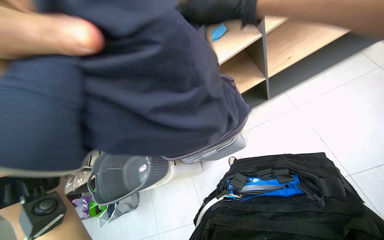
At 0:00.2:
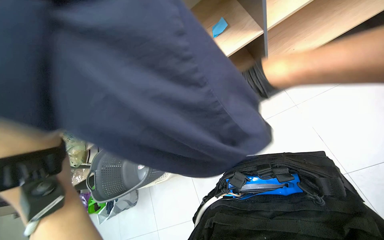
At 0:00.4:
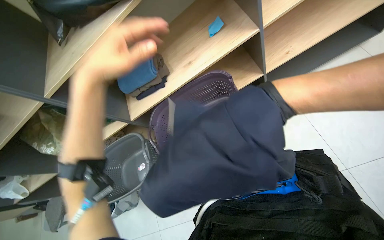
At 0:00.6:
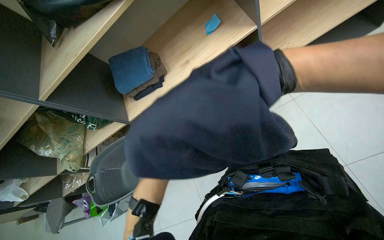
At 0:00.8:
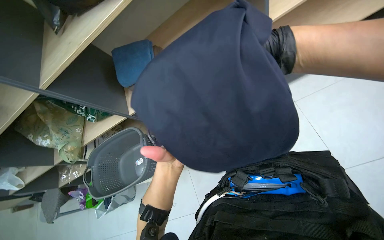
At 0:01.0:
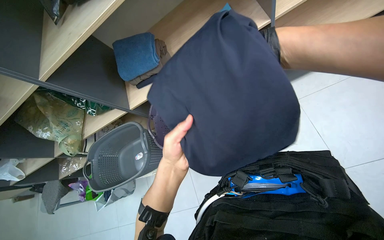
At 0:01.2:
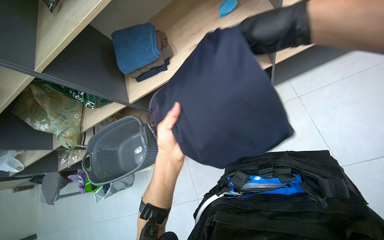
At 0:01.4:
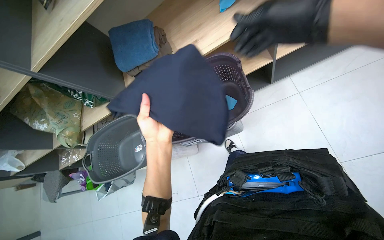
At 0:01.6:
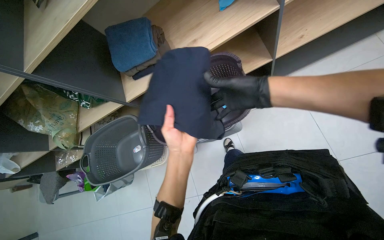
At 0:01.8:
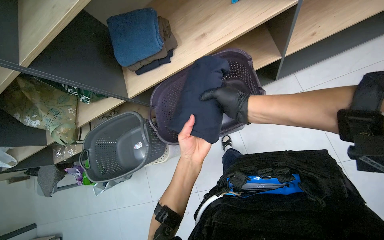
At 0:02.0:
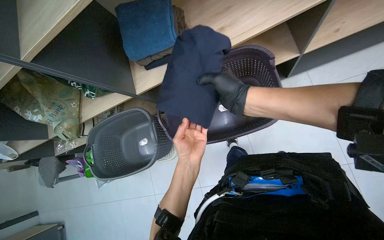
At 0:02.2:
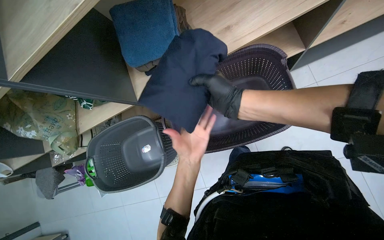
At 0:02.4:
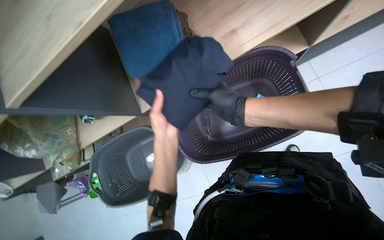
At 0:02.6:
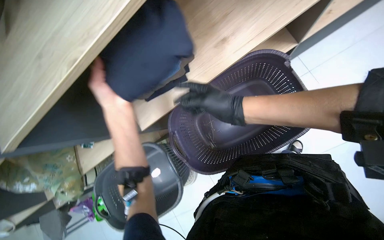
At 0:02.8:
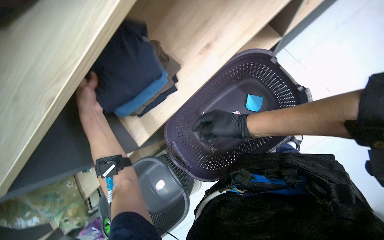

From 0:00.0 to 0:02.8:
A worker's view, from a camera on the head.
Job: managing laundry.
The whole recording: Sorting and folding clothes from basket. The worker sorts and folds clothes from a laundry basket, then places them on a shelf.
From 0:01.4 to 0:02.8: The left hand moves up the picture and to the left, approximately 30 cm; the right hand shifts about 20 cm down the picture, to the left and farther from the camera.

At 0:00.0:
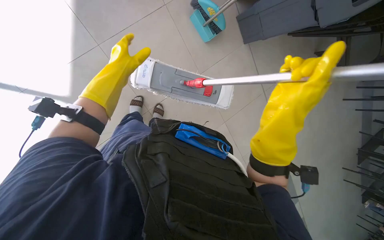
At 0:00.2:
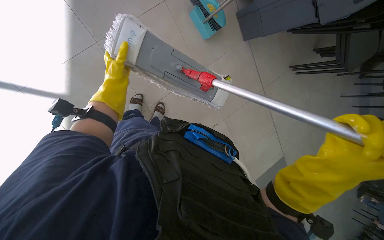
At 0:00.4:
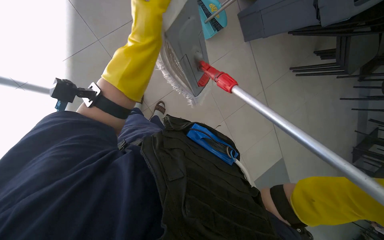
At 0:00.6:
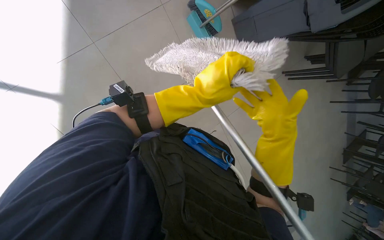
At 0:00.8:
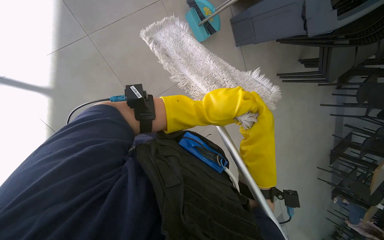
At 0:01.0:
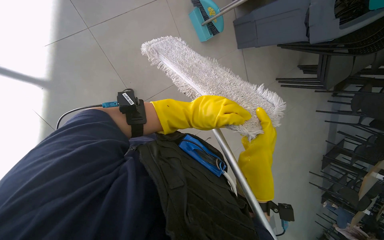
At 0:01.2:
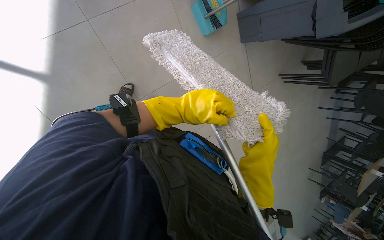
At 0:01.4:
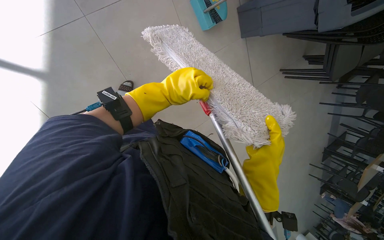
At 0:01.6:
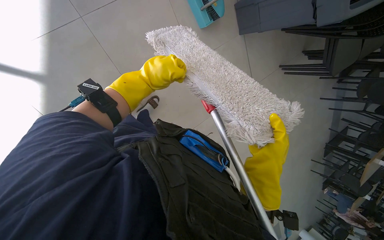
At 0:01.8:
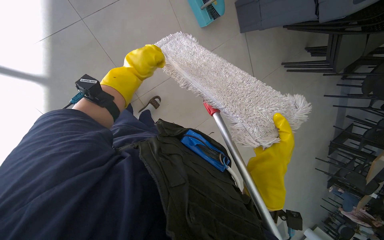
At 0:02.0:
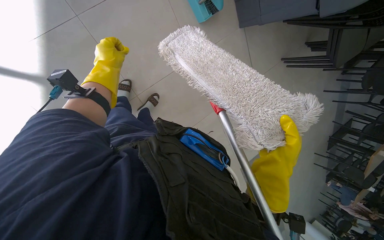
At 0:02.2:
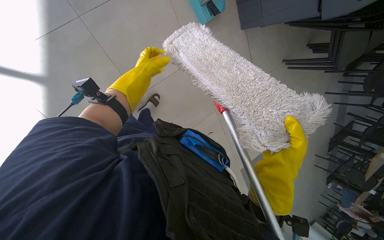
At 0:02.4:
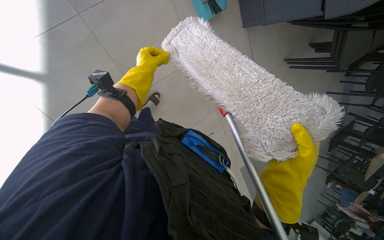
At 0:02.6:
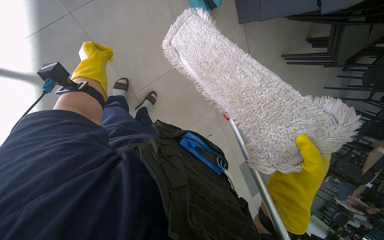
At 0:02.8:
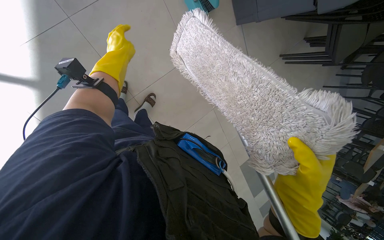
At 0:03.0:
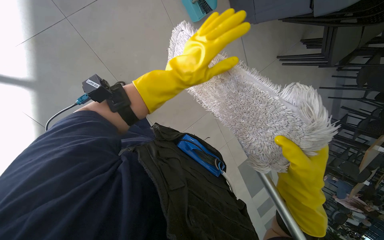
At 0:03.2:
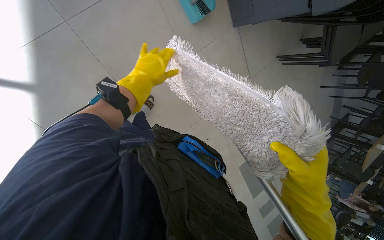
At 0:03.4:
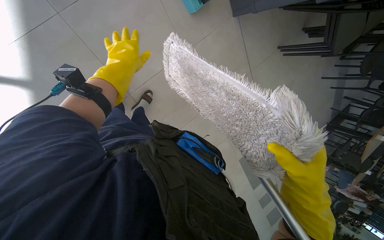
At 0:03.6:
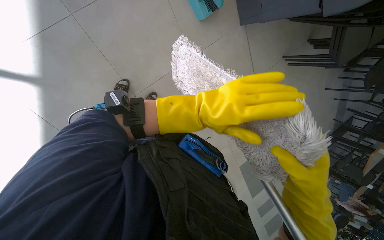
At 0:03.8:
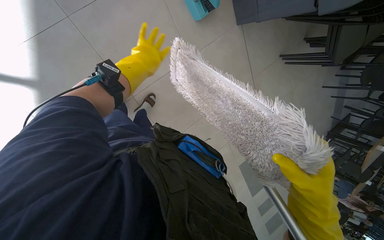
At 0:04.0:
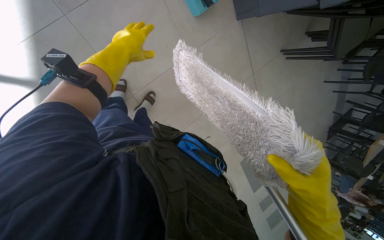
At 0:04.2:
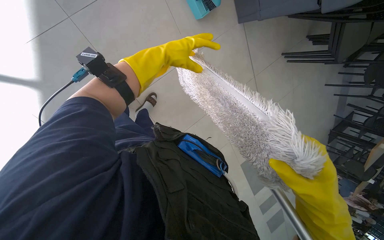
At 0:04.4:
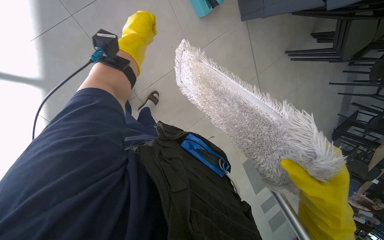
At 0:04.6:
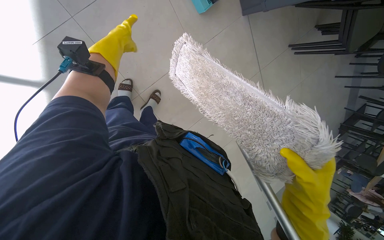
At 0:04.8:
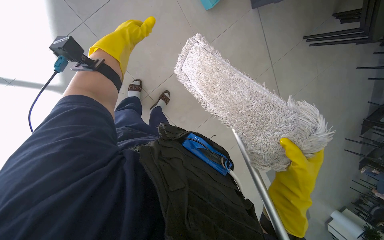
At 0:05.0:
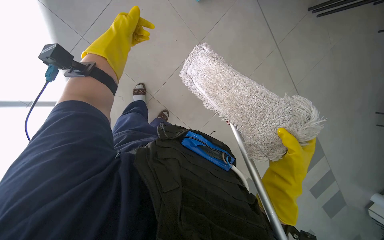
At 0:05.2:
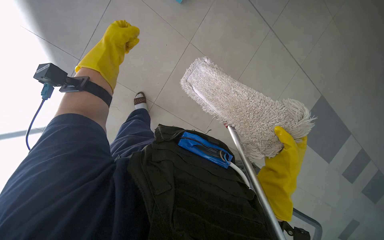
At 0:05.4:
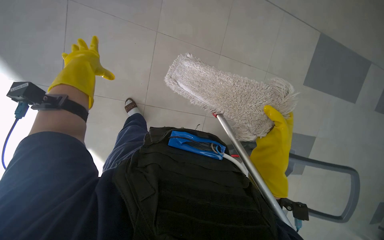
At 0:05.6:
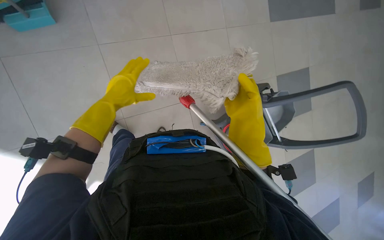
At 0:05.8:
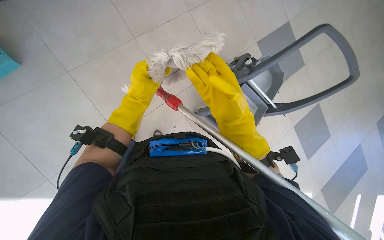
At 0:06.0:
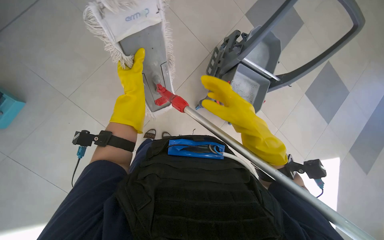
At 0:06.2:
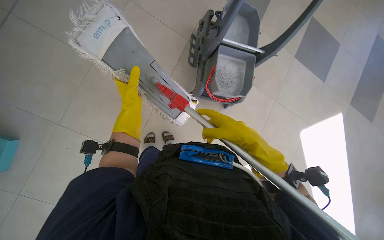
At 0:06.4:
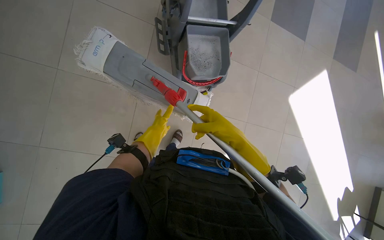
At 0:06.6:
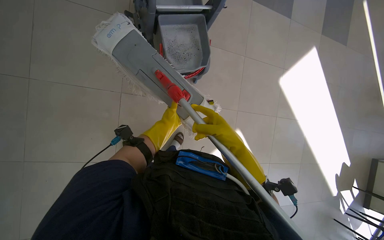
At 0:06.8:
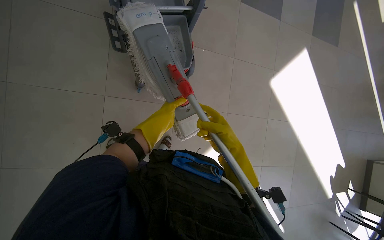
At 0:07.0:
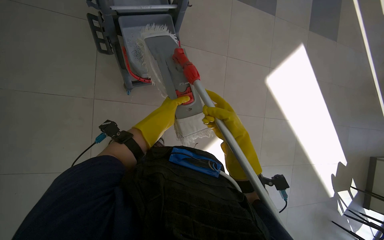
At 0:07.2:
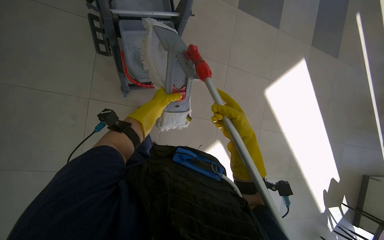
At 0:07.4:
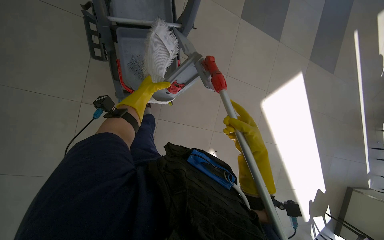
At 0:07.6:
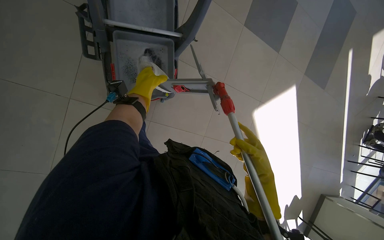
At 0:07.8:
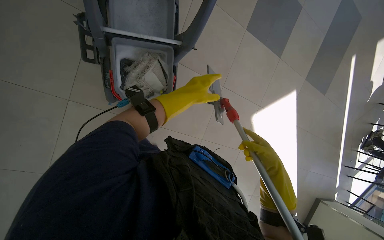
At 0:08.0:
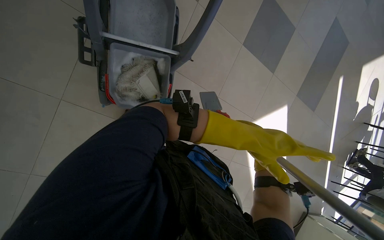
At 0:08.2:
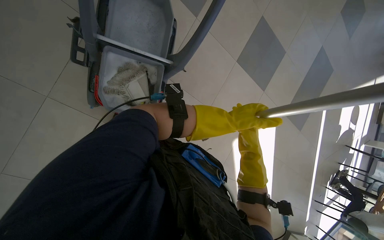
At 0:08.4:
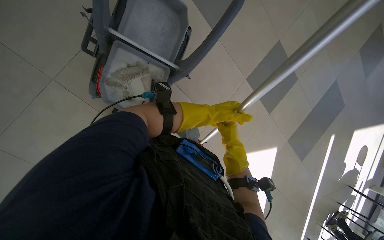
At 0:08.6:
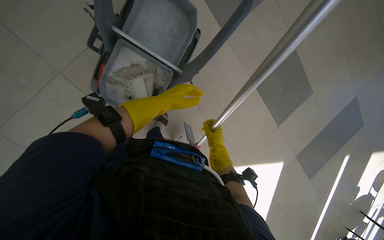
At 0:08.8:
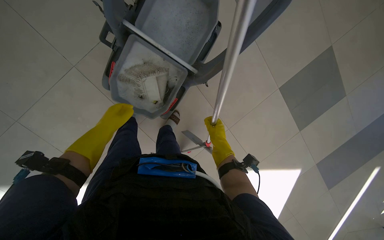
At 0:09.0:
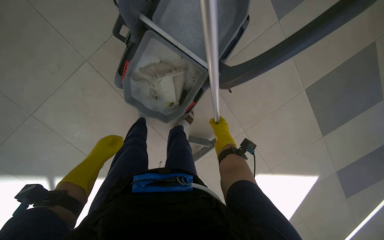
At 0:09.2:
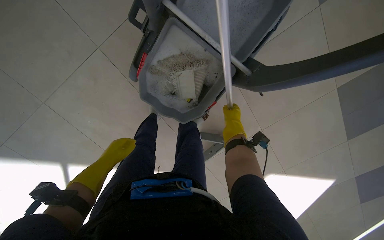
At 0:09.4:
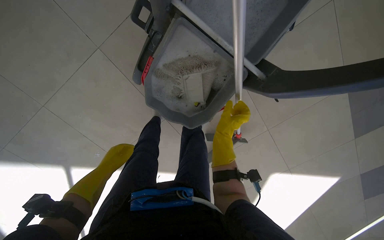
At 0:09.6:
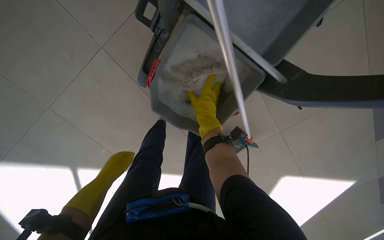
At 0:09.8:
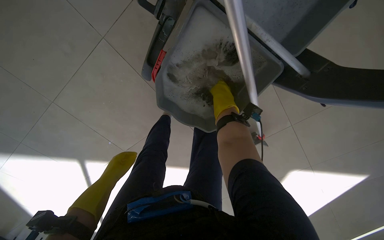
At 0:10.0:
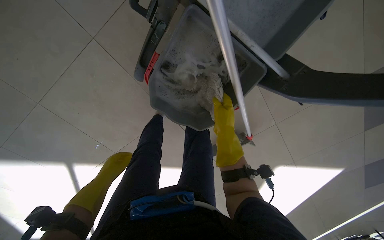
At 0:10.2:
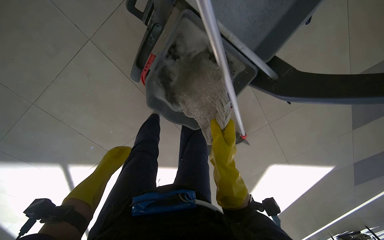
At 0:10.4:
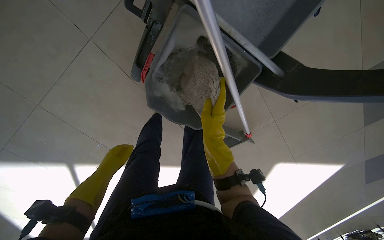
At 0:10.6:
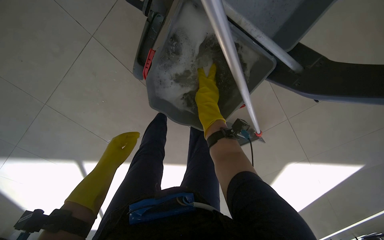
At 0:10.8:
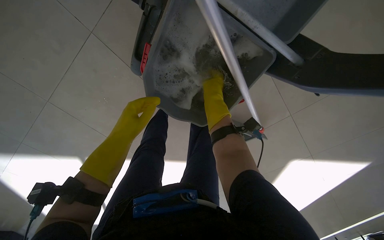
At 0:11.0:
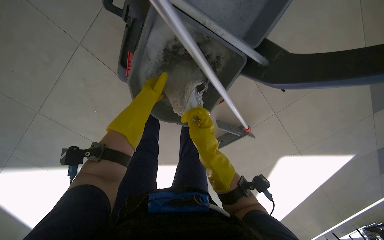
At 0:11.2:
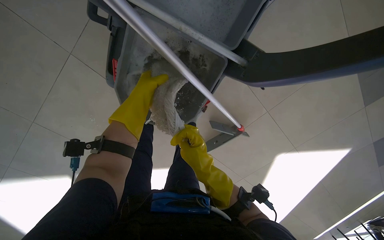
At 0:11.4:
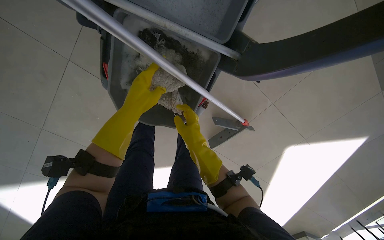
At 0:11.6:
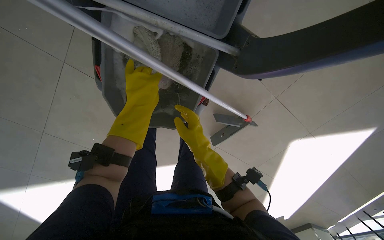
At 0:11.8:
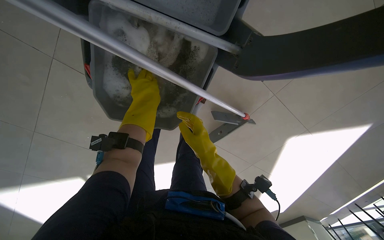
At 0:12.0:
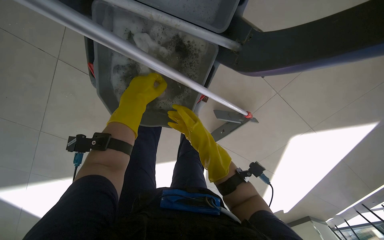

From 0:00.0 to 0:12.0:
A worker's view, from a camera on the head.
Job: preparing cleaning supplies.
The whole recording: Wringing out mop head. The worker detaches the mop head and wrings it out in a bucket.
From 0:00.0 to 0:01.6: The left hand moves left and right over about 30 cm, changing direction 2 times.
From 0:01.6 to 0:03.0: The left hand goes left and right, about 30 cm each way, reversing 3 times, while the right hand is displaced to the right by about 10 cm.
From 0:07.6 to 0:09.0: The scene turns roughly 35 degrees clockwise in the picture.
From 0:09.0 to 0:10.4: The right hand goes up and down the picture, roughly 20 cm each way, reversing 2 times.
From 0:10.4 to 0:12.0: The right hand goes up and down the picture, roughly 20 cm each way, reversing 2 times. Meanwhile the left hand shifts approximately 40 cm up the picture and to the right.

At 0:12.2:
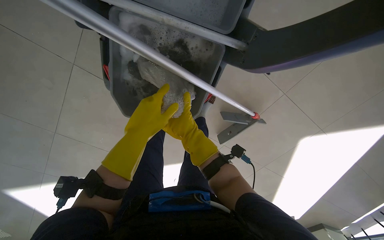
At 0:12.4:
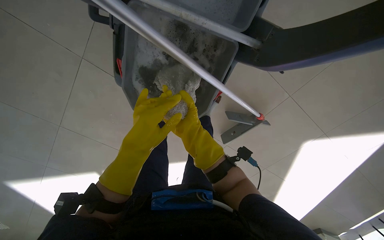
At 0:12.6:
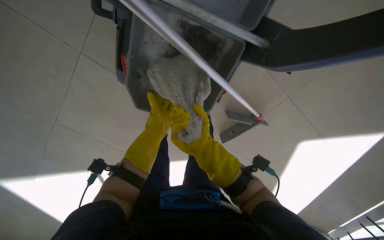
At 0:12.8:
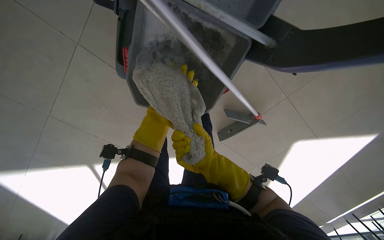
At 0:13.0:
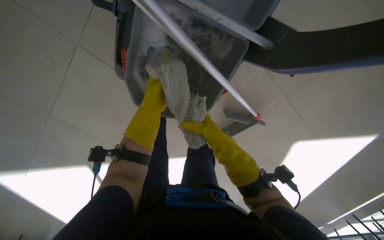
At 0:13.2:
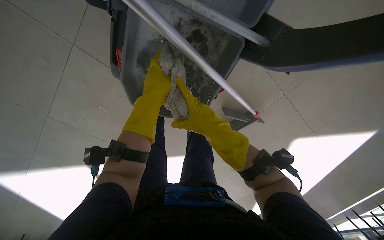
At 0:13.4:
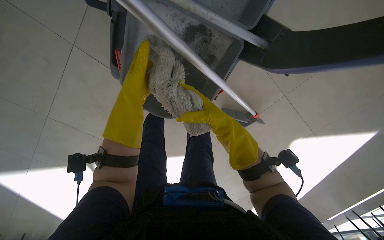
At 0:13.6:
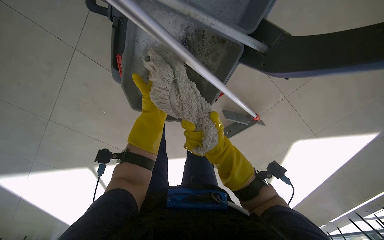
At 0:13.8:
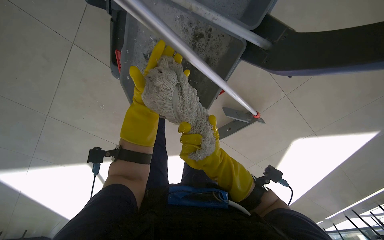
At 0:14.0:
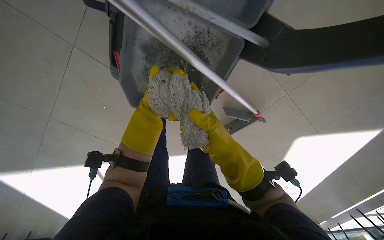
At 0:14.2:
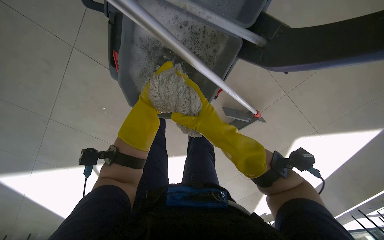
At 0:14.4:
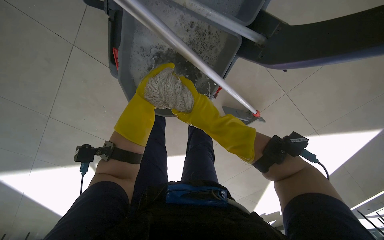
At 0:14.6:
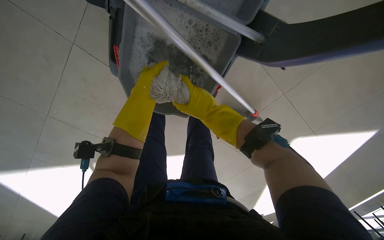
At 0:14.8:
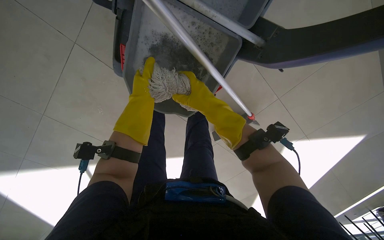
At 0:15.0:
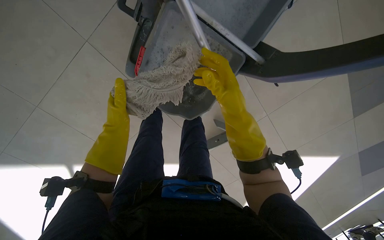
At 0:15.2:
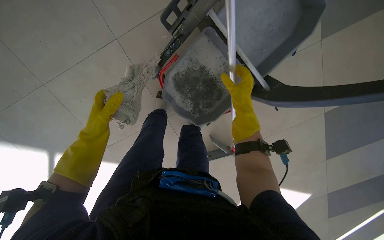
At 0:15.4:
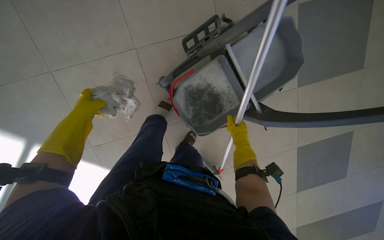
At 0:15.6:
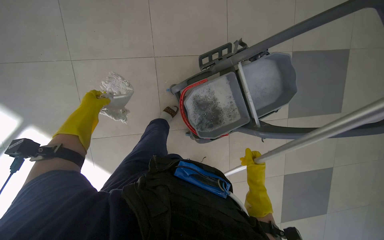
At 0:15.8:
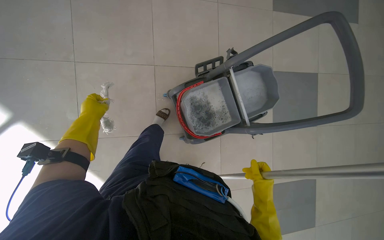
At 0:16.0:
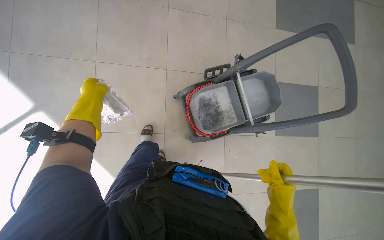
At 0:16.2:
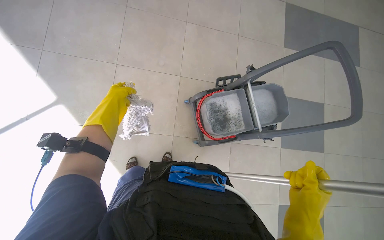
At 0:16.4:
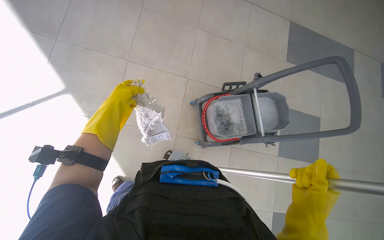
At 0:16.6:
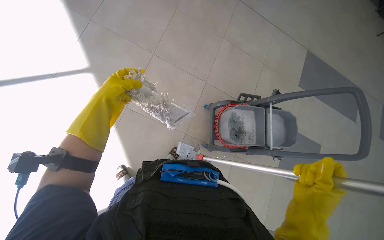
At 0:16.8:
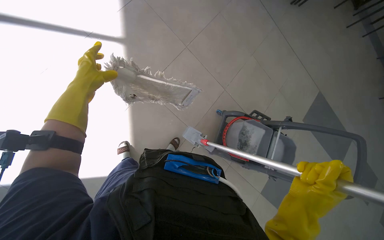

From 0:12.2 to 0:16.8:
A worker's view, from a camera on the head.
Job: preparing cleaning supplies.
The whole recording: Wringing out mop head. The worker detaches the mop head and wrings it out in a bucket.
From 0:12.2 to 0:13.8: The right hand goes nearer and farther, about 15 cm each way, reversing 2 times. Meanwhile the left hand goes nearer and farther, approximately 25 cm each way, reversing 3 times.
From 0:13.8 to 0:15.2: The left hand is displaced to the left and down the picture by about 30 cm.
From 0:15.2 to 0:16.8: The head travels about 1 m. The camera is aimed about 20 degrees further to the right. The camera pitches upward, by about 35 degrees. The scene turns about 60 degrees clockwise in the picture.
